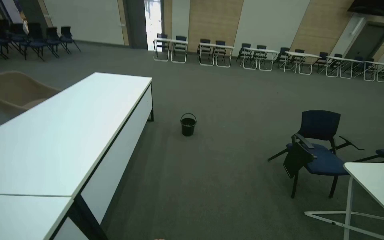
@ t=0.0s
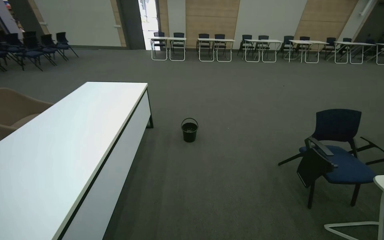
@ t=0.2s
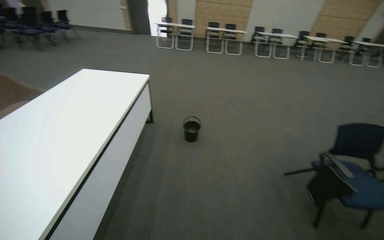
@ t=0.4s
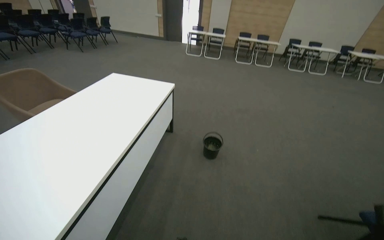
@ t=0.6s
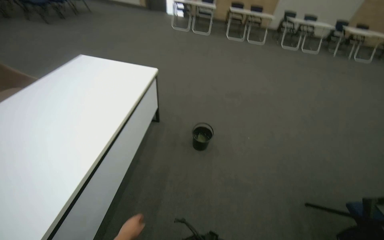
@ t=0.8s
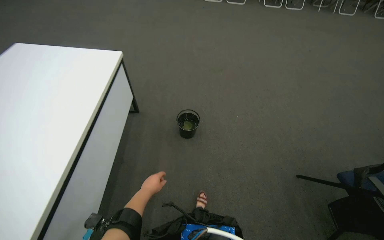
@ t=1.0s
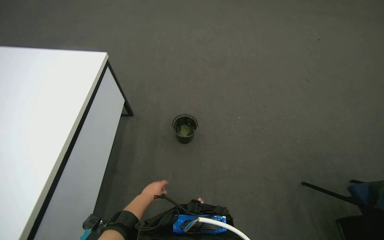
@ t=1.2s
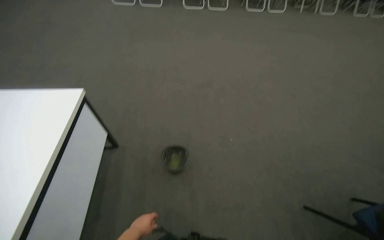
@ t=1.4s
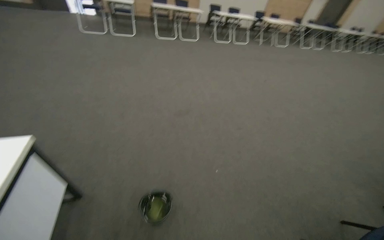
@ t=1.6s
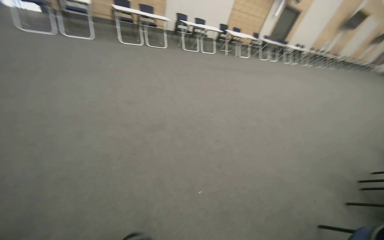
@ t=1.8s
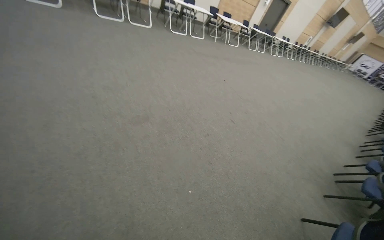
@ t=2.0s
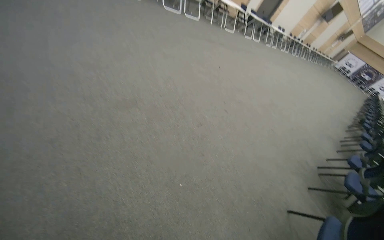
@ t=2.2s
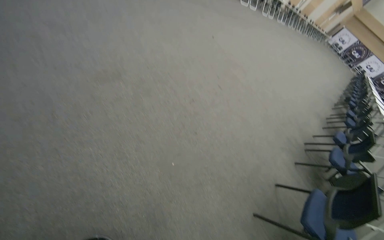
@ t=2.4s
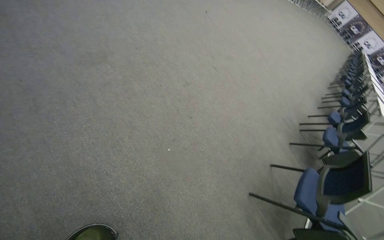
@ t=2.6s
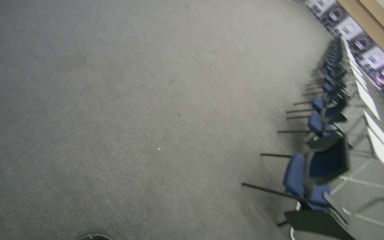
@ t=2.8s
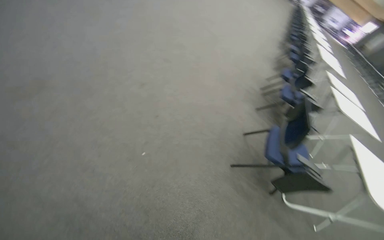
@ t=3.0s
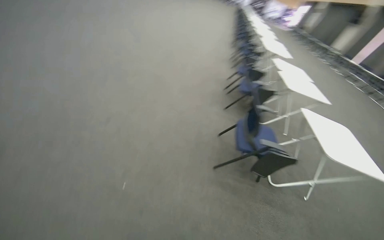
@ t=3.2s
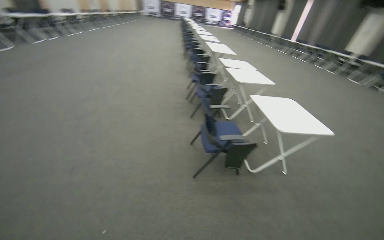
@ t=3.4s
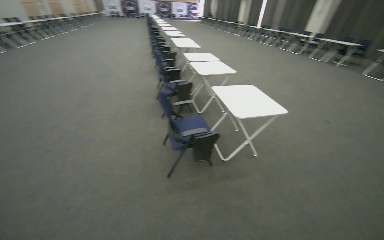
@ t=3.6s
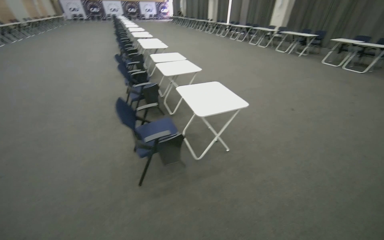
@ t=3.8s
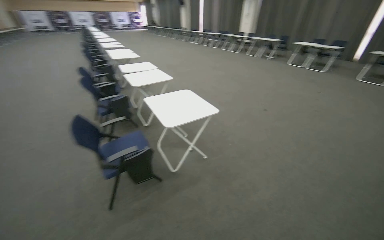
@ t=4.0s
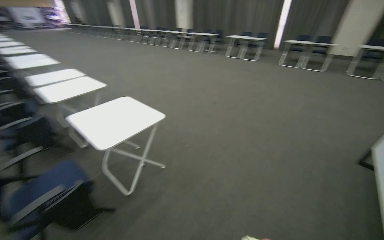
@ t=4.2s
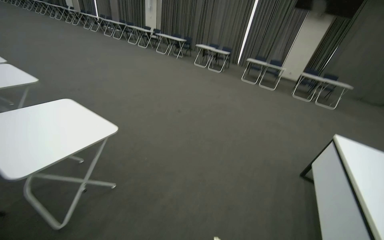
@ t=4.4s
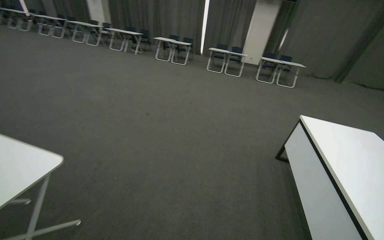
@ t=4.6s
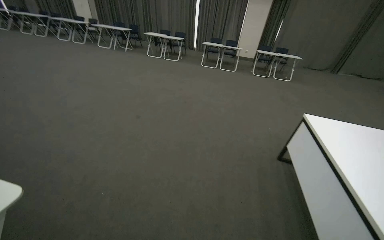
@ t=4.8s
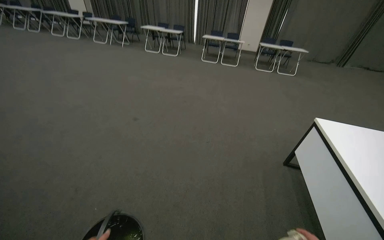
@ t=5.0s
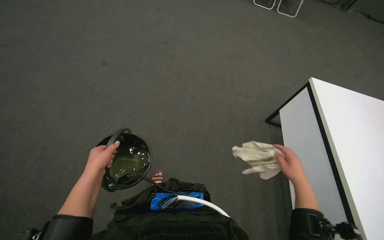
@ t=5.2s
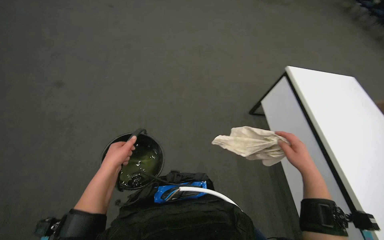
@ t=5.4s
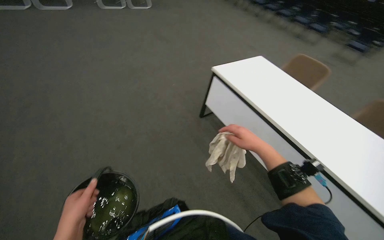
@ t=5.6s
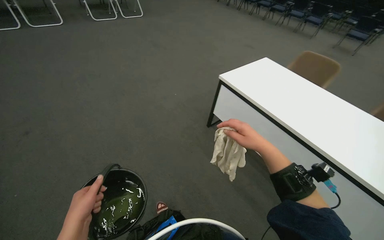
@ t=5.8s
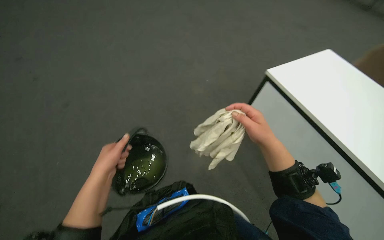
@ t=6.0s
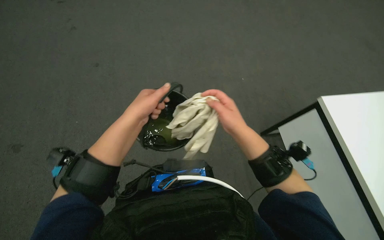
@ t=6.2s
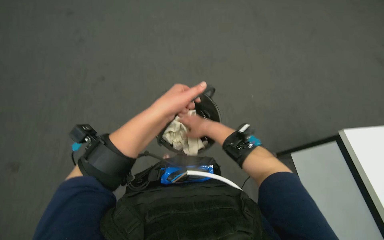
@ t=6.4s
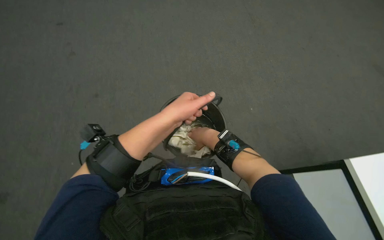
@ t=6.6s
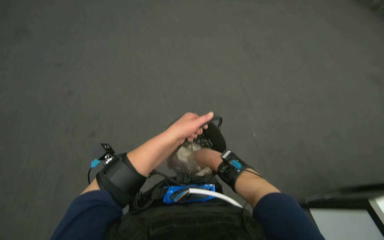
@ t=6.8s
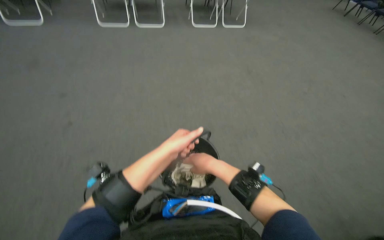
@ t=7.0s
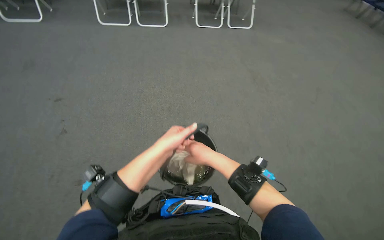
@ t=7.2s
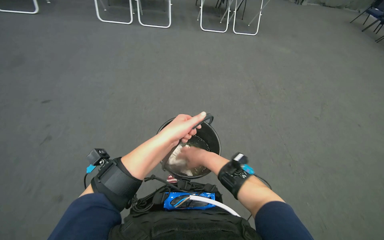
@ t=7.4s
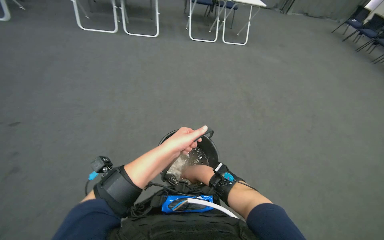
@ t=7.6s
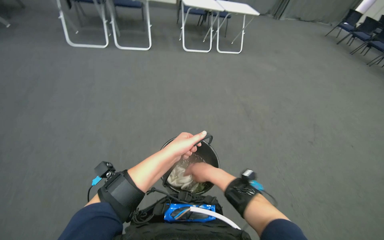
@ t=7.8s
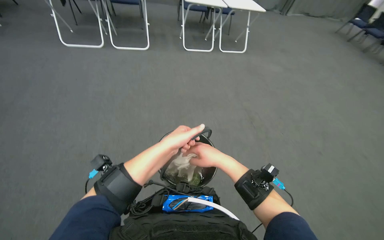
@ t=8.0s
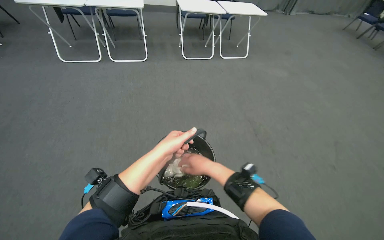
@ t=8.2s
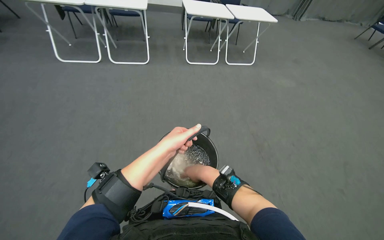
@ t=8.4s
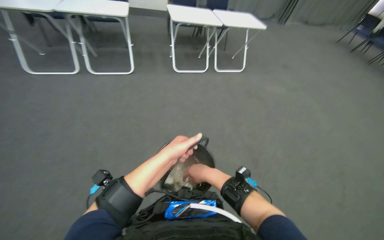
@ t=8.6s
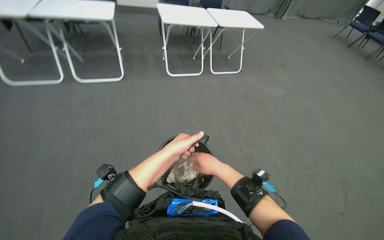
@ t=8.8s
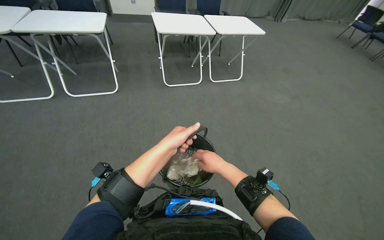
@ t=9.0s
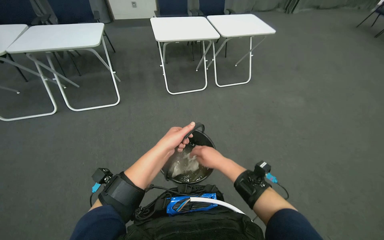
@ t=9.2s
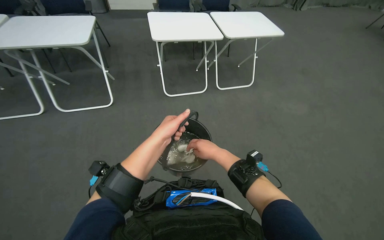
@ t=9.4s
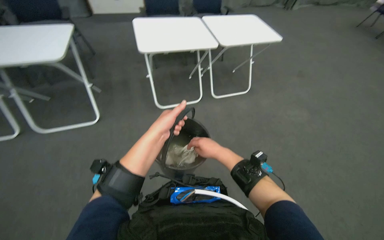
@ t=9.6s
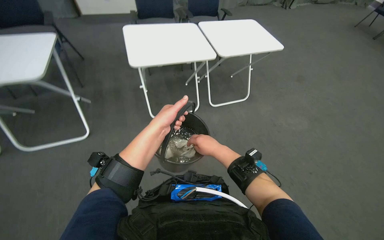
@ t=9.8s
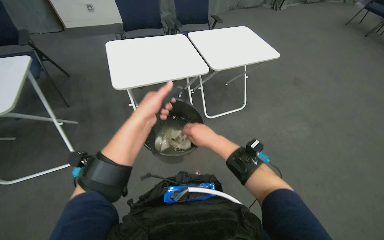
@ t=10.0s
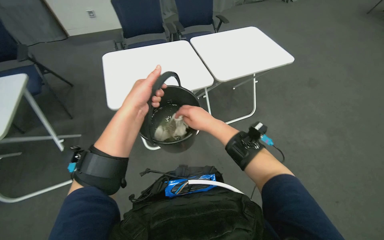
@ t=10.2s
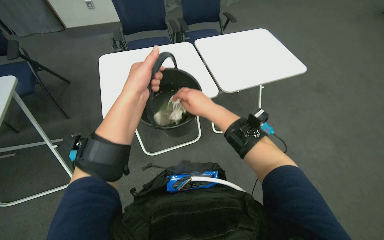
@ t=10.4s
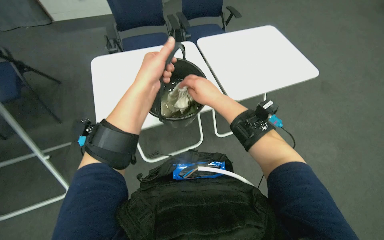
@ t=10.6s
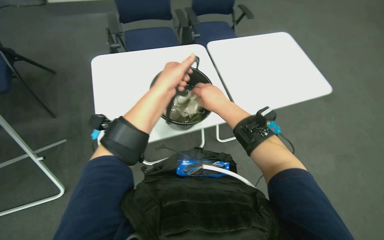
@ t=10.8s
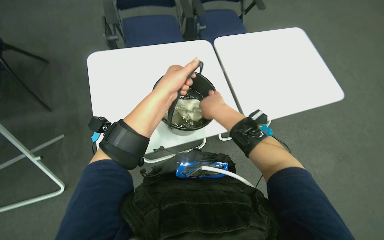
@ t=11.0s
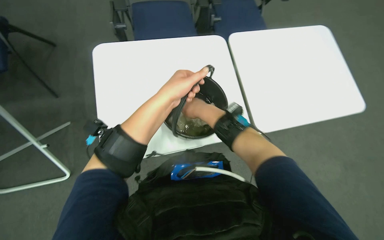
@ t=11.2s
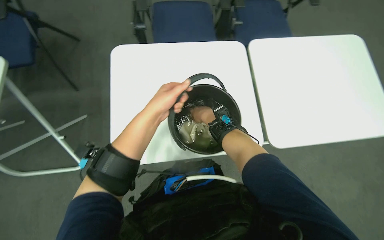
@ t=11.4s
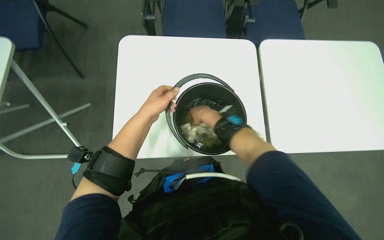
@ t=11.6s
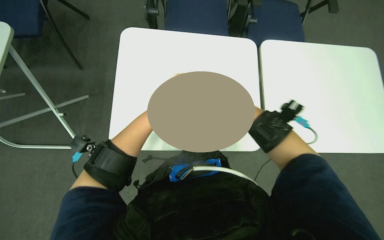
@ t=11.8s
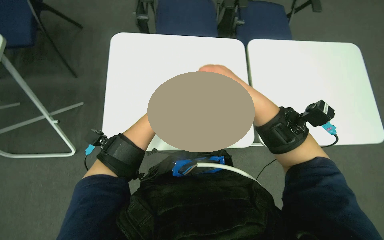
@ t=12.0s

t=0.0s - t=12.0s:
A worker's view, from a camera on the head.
Job: wiping surfaces.
The whole recording: Wiping conference room chairs. The worker wipes the blue chairs in the conference room with a cloth.
t=0.0s - t=1.6s: The wearer moves roughly 1.5 m.
t=1.6s - t=3.0s: The wearer moves approximately 50 cm. The wearer's head swings approximately 40 degrees to the right. The wearer looks approximately 25 degrees further downward.
t=3.0s - t=4.4s: The camera is carried some 1.5 m. The wearer looks roughly 90 degrees further to the right.
t=7.6s - t=9.0s: The camera travels about 50 cm.
t=9.0s - t=10.4s: The hands both shift up the picture by about 40 cm.

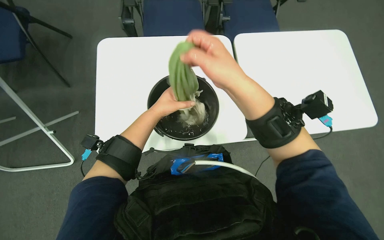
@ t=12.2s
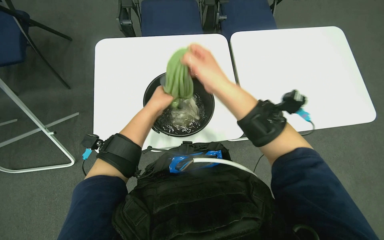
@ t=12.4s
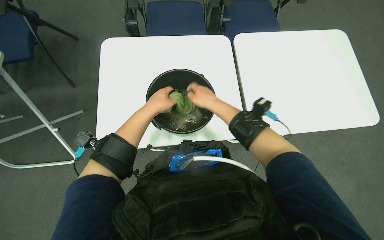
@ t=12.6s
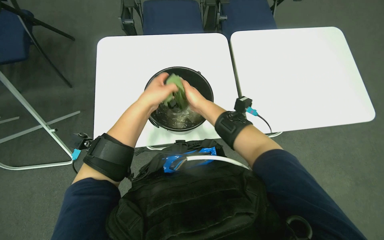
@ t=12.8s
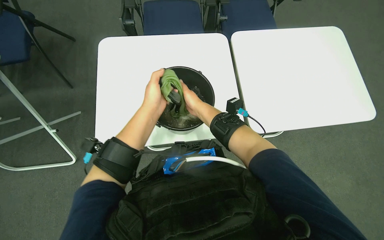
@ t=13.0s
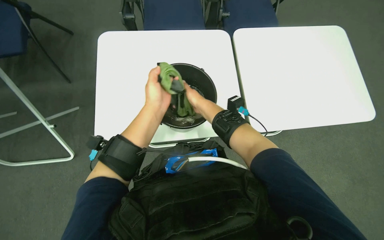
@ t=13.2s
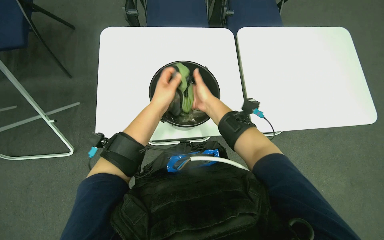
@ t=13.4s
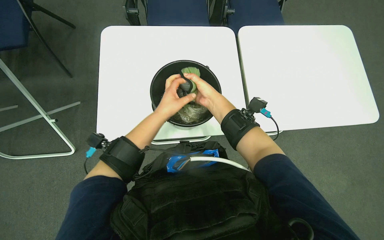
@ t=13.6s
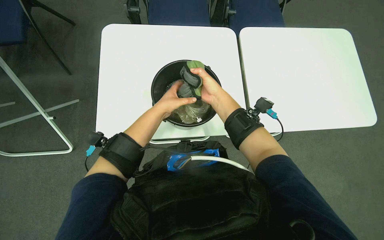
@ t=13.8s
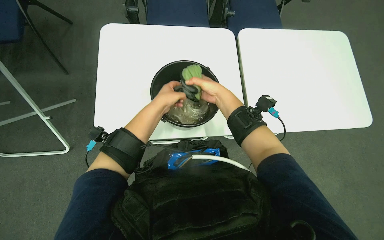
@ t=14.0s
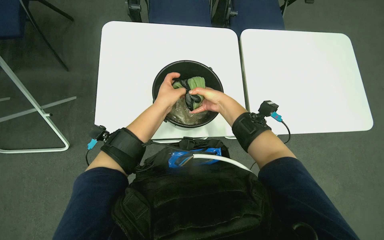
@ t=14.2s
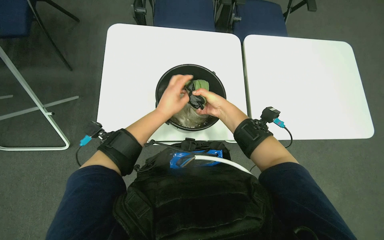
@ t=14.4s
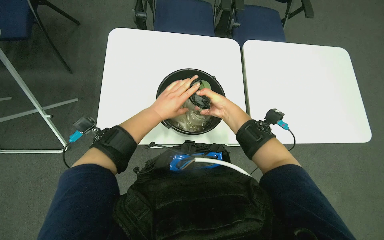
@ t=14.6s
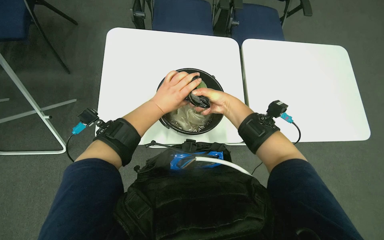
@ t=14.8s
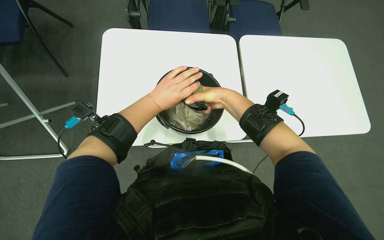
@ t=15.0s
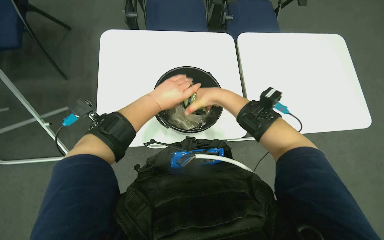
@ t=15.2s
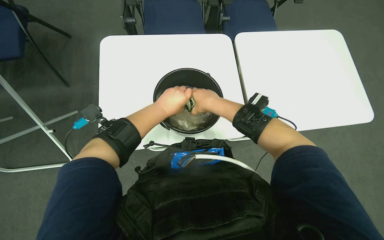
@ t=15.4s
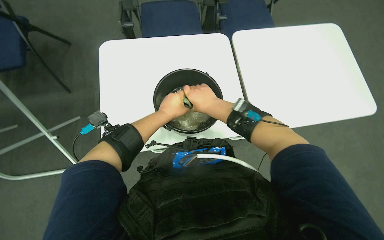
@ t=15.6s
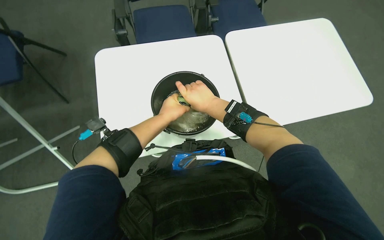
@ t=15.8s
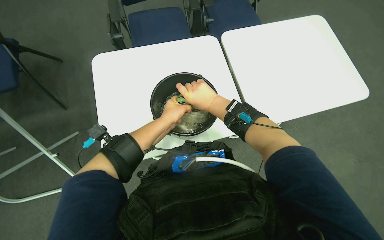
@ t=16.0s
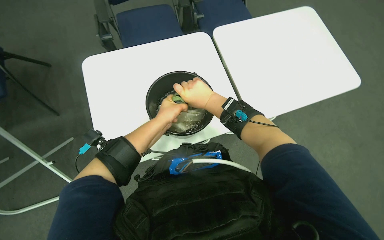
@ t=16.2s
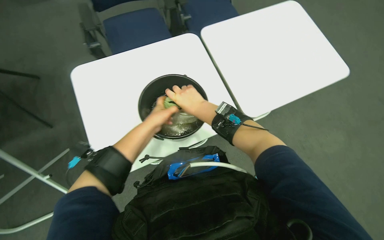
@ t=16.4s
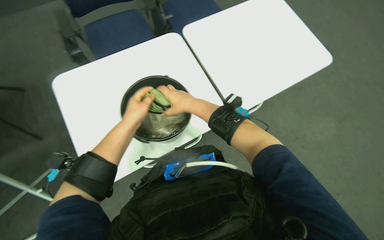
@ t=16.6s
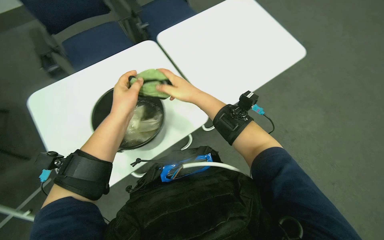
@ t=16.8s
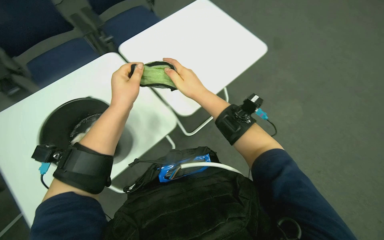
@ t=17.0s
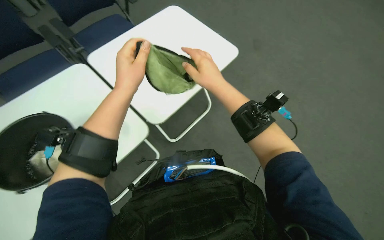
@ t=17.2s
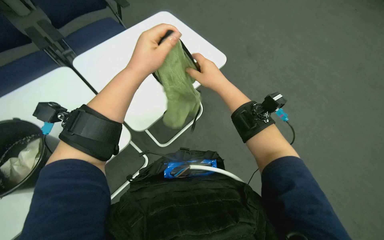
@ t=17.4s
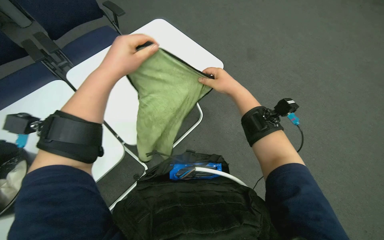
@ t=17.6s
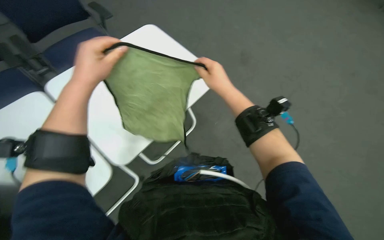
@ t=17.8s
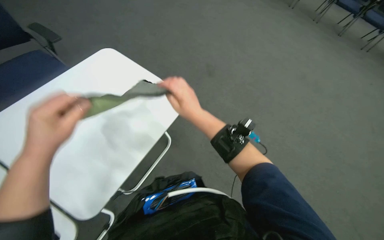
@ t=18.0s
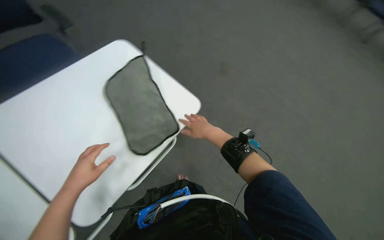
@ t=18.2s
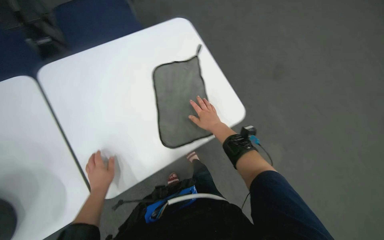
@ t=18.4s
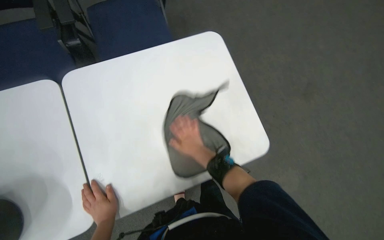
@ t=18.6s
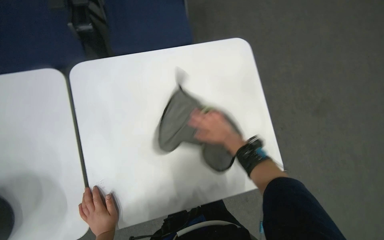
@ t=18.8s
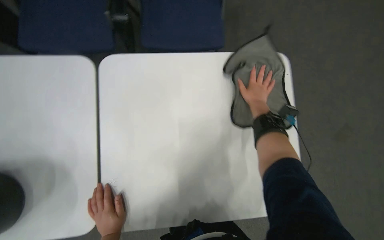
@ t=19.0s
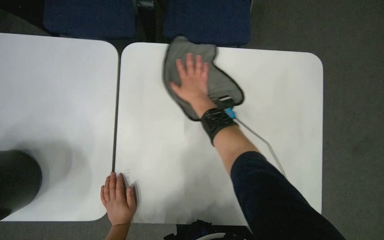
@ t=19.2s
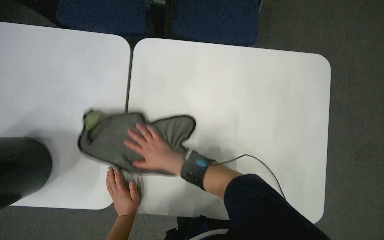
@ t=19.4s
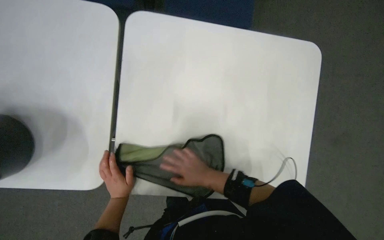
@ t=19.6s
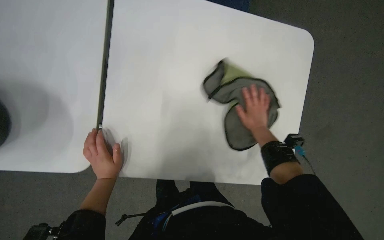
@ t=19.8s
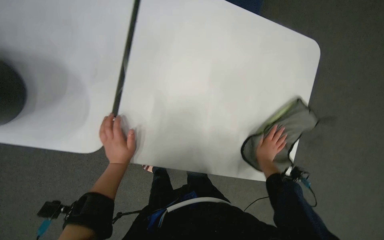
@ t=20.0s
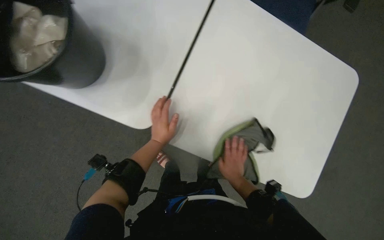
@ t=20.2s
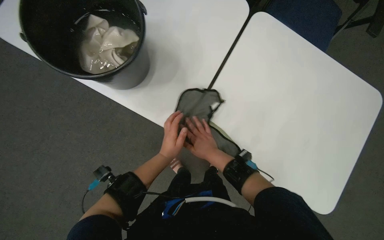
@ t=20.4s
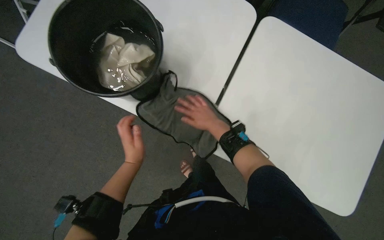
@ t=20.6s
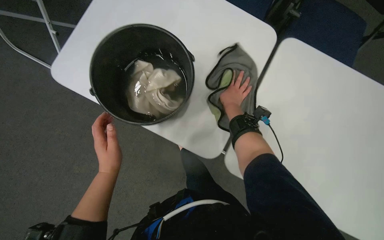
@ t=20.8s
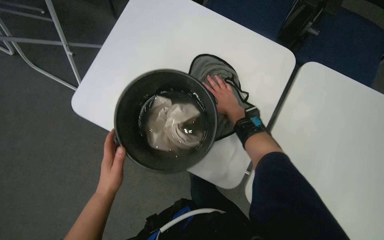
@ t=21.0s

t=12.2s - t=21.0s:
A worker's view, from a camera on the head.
Job: wiping surfaces.
The whole recording: Wiping conference room chairs. The worker wipes the blue chairs in the conference room with a cloth.
t=12.2s - t=13.6s: The right hand shifts some 20 cm farther from the camera.
t=13.6s - t=15.2s: The right hand heads nearer to the camera, covering about 10 cm.
t=15.2s - t=16.6s: The left hand is displaced farther from the camera by roughly 10 cm.
t=16.6s - t=18.0s: The head turns to the right by roughly 30 degrees.
t=18.0s - t=19.6s: Everything in view rotates approximately 35 degrees clockwise. The right hand heads down the picture, covering some 10 cm, while the left hand is displaced down the picture and farther from the camera by roughly 40 cm.
t=19.6s - t=21.0s: The wearer looks some 25 degrees further to the left. The camera pitches upward, by some 20 degrees.
